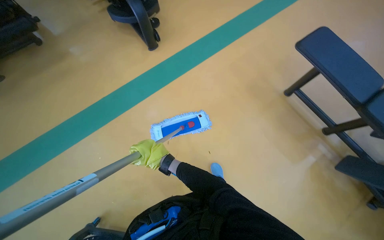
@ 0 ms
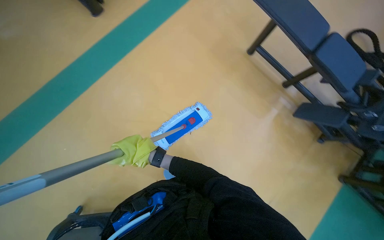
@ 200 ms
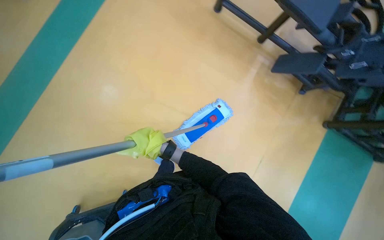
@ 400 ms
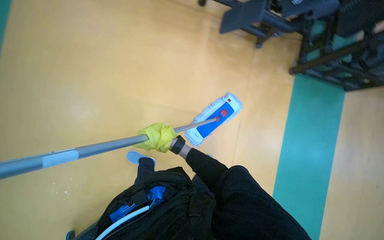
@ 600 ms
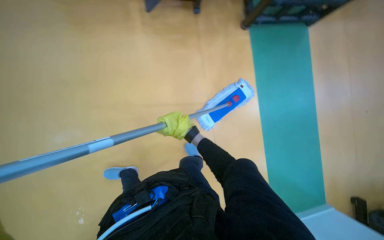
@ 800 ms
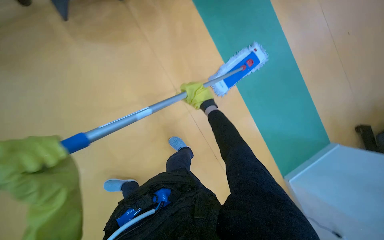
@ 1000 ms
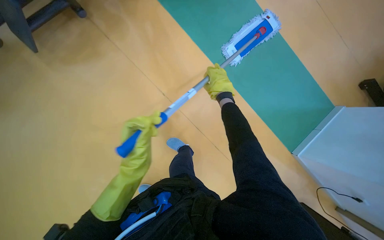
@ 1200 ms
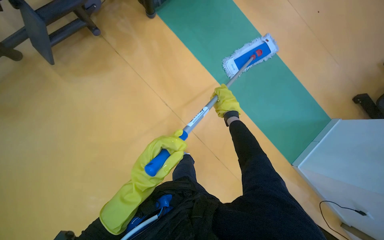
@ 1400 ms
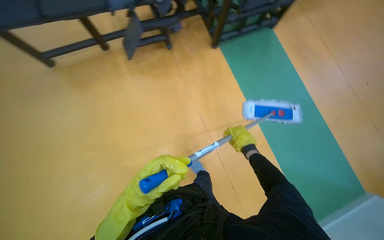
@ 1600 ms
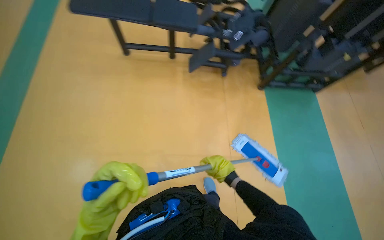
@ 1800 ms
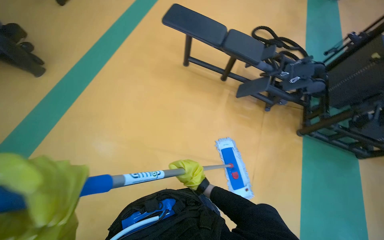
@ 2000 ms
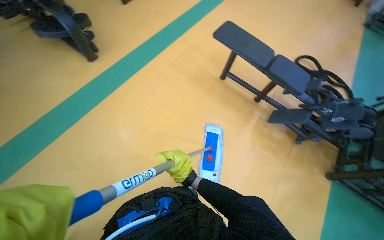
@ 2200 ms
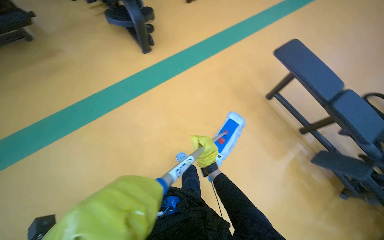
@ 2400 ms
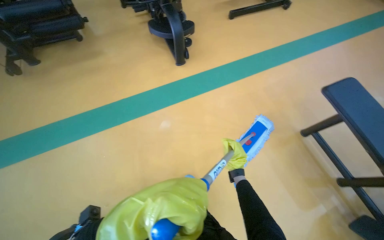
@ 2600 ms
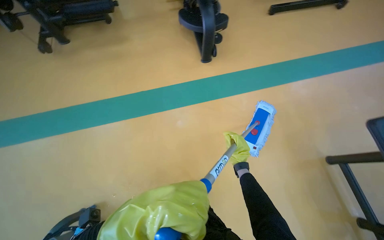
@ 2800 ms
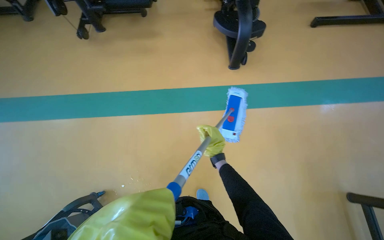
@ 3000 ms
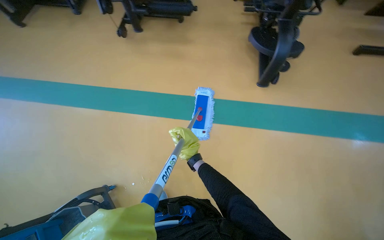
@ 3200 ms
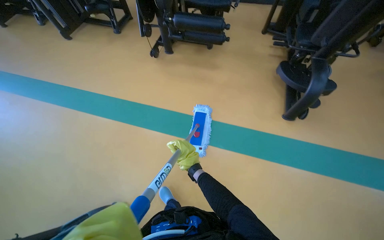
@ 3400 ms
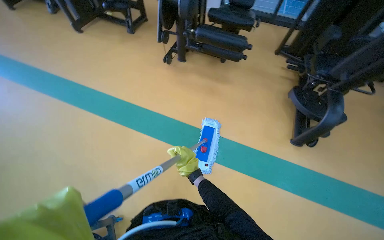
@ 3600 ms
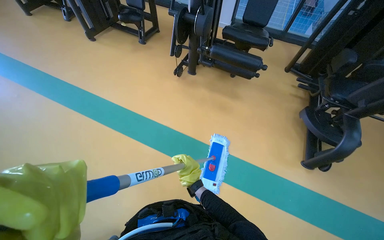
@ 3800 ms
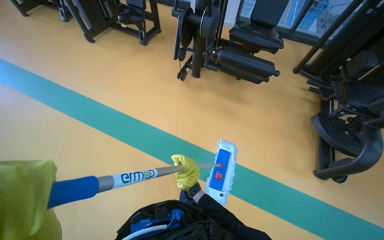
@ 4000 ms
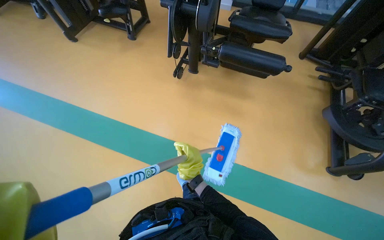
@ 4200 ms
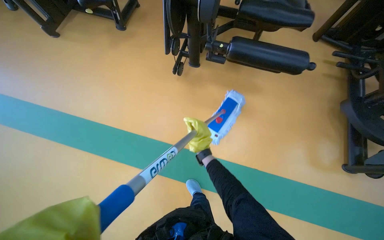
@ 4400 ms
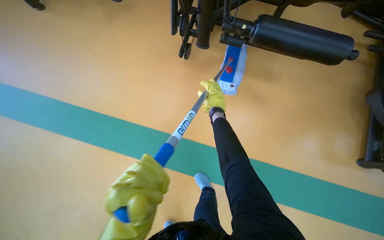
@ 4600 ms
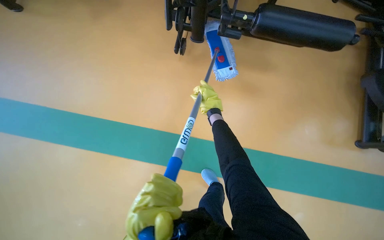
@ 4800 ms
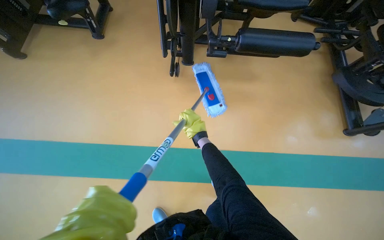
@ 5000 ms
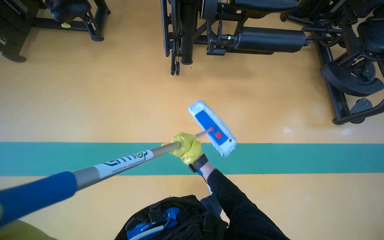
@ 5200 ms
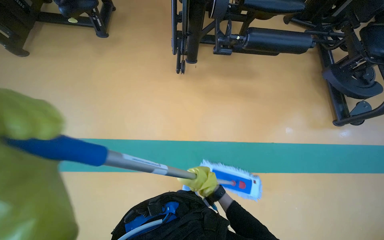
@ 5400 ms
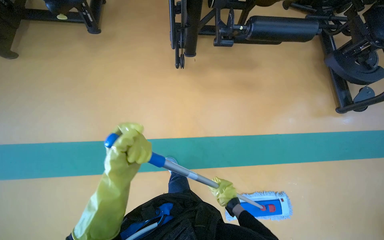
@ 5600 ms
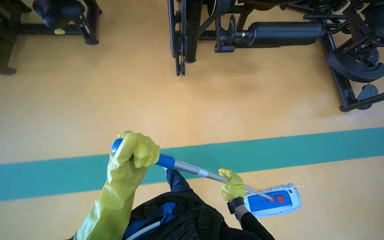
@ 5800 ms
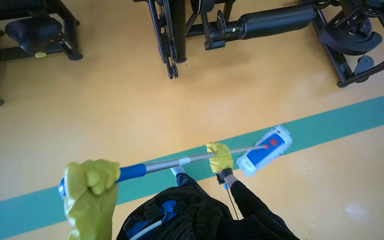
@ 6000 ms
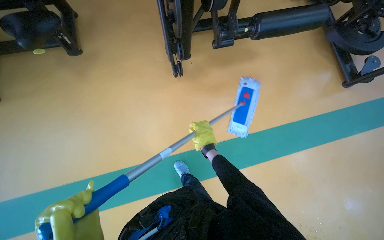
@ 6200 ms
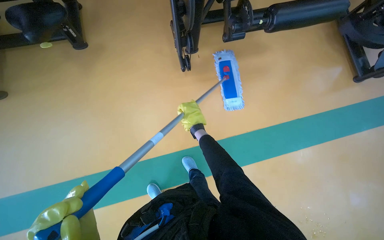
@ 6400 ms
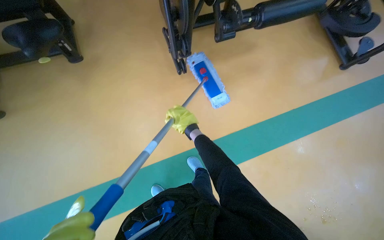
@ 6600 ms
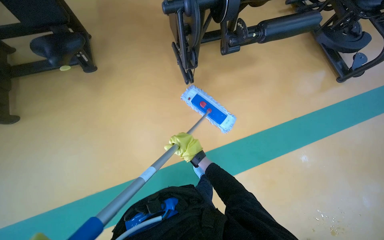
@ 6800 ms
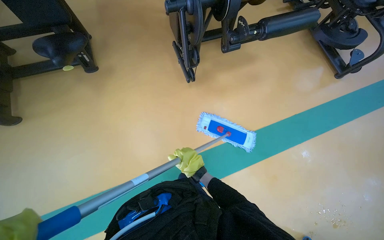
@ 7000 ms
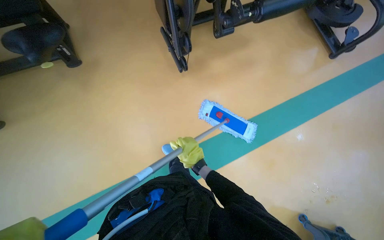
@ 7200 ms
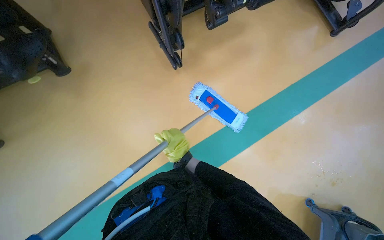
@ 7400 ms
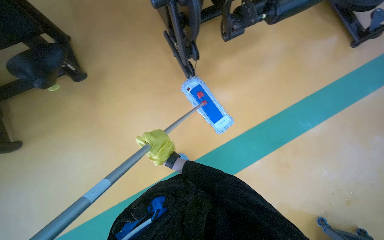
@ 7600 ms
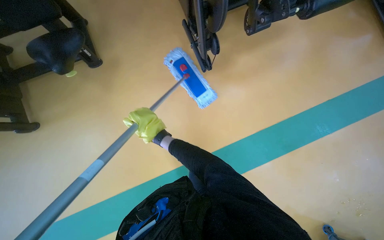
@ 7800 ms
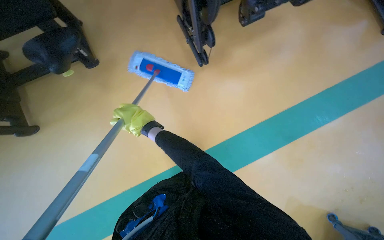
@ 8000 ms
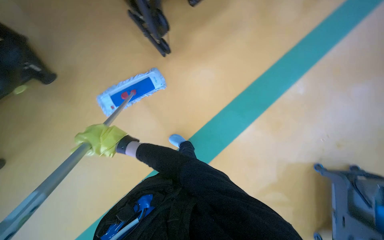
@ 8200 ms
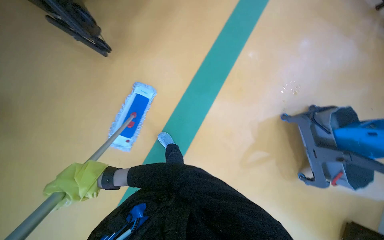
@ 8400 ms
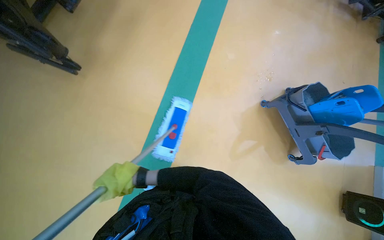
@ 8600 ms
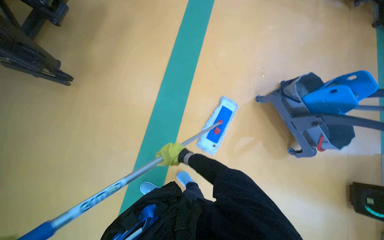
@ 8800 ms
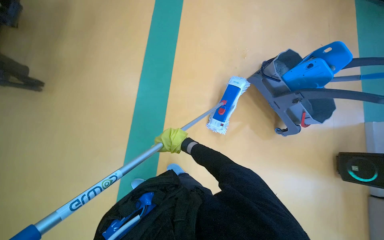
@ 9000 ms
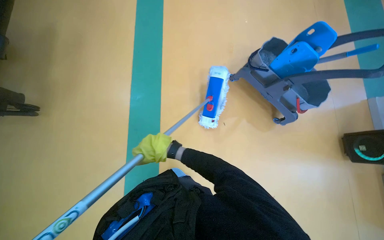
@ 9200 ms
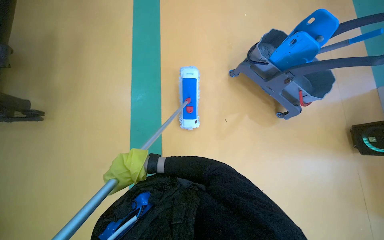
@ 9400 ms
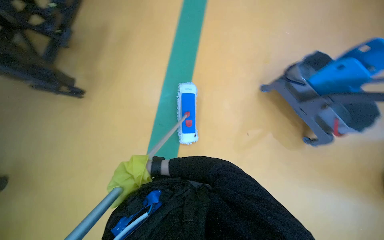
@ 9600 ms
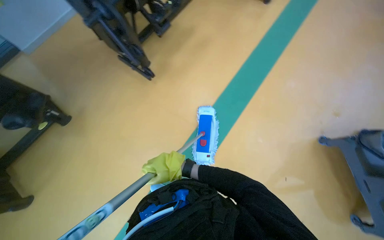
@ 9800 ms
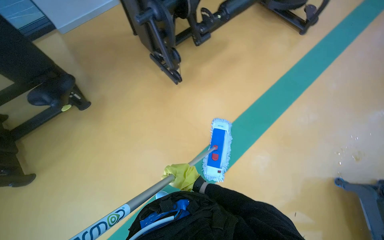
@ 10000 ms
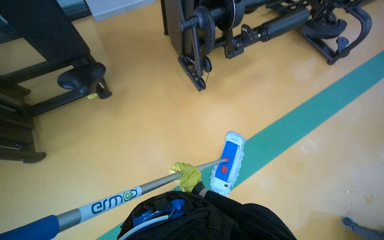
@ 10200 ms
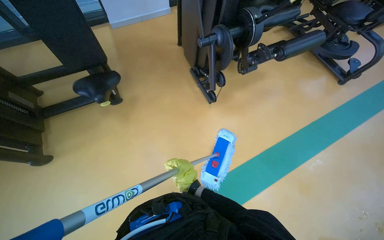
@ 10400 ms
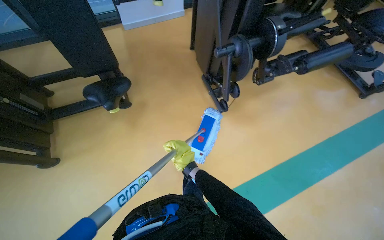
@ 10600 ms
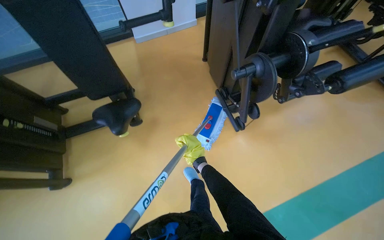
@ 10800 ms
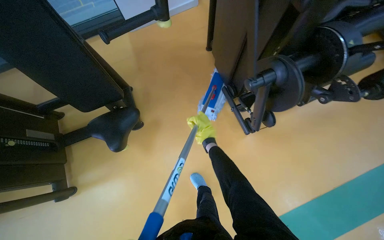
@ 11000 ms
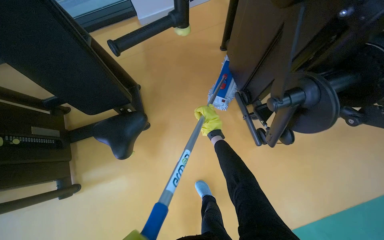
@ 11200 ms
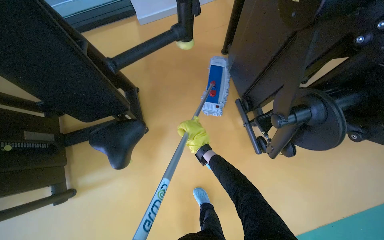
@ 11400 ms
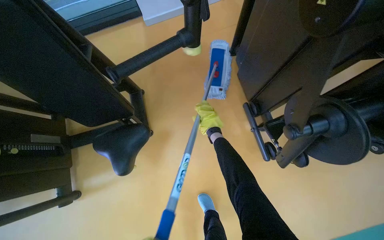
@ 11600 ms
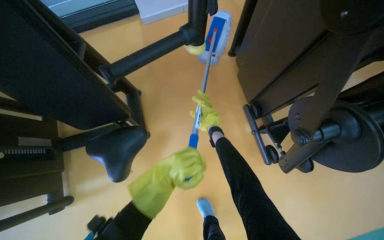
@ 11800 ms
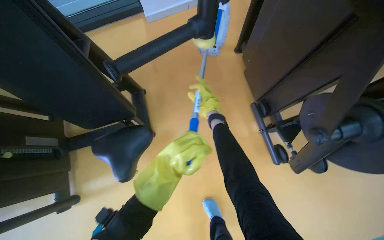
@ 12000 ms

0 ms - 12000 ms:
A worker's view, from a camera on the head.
Job: mopping floor.
The whole recording: Mopping gym floor. The worker mops the gym floor with a flat mop, moving around gym equipment.
1600 ms - 3000 ms: The wearer moves approximately 1 m. The wearer looks approximately 115 degrees further to the left. The camera pitches upward, by roughly 15 degrees.
3000 ms - 4400 ms: The head travels about 1 m.
4400 ms - 6000 ms: The wearer moves to the left, about 50 cm. The scene rotates counterclockwise by roughly 30 degrees.
6000 ms - 7600 ms: The right hand travels to the left by roughly 50 cm.
7600 ms - 9000 ms: Everything in view rotates approximately 40 degrees counterclockwise.
9000 ms - 10400 ms: The head turns to the left by approximately 40 degrees.
10400 ms - 12000 ms: The wearer moves roughly 80 cm.

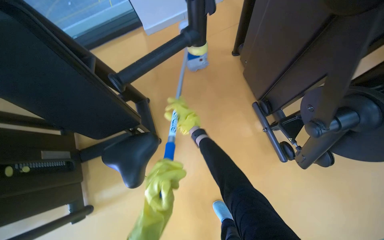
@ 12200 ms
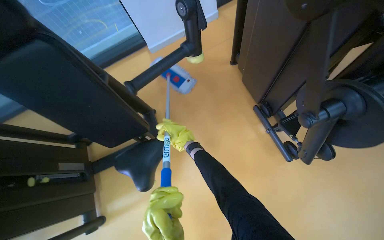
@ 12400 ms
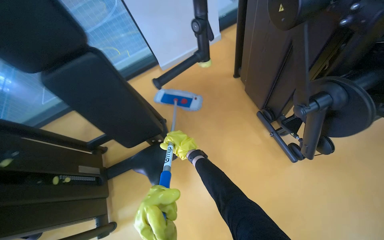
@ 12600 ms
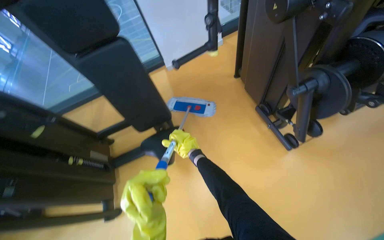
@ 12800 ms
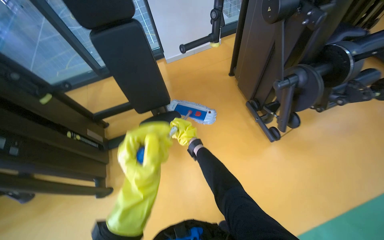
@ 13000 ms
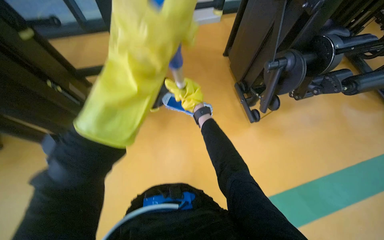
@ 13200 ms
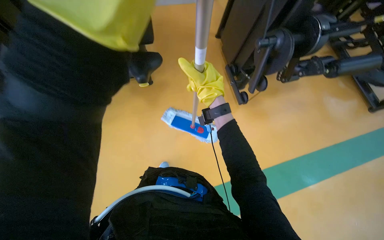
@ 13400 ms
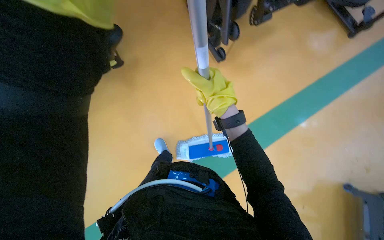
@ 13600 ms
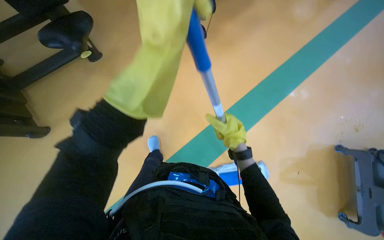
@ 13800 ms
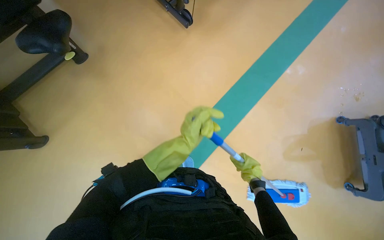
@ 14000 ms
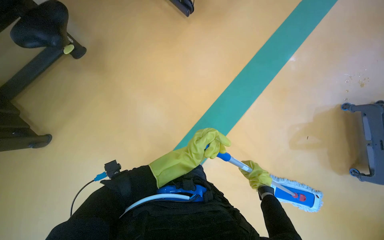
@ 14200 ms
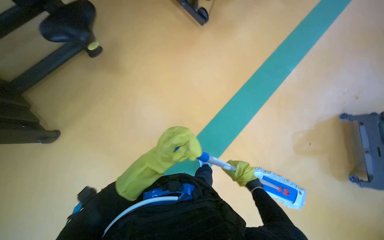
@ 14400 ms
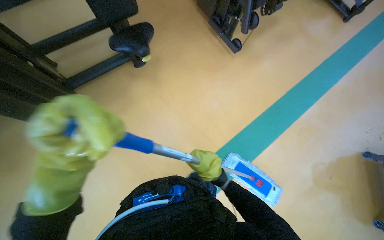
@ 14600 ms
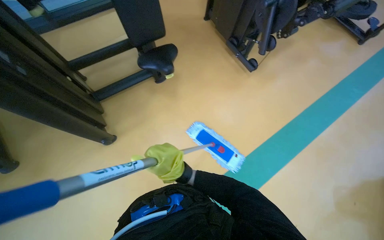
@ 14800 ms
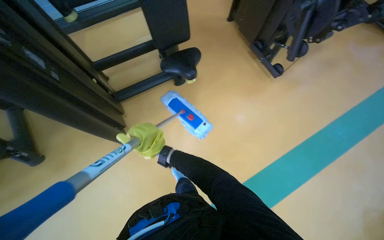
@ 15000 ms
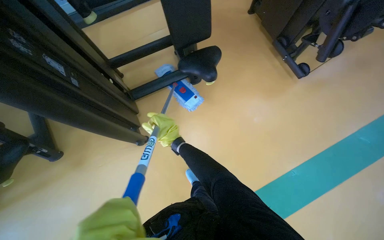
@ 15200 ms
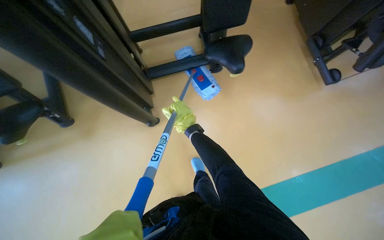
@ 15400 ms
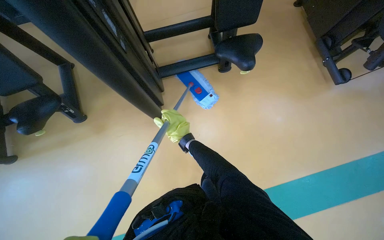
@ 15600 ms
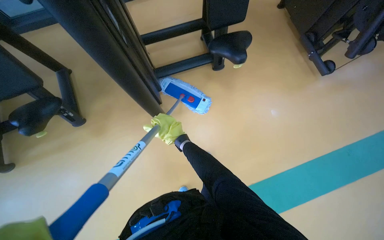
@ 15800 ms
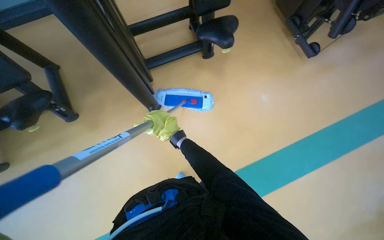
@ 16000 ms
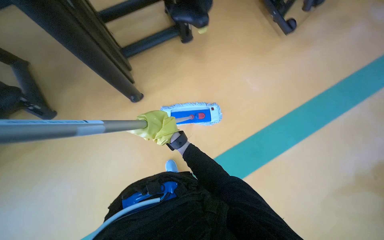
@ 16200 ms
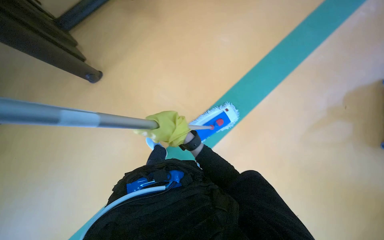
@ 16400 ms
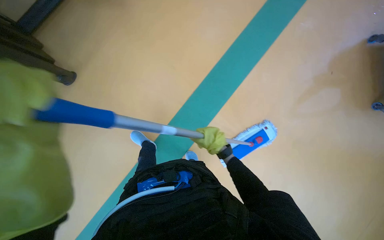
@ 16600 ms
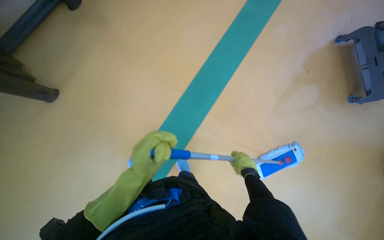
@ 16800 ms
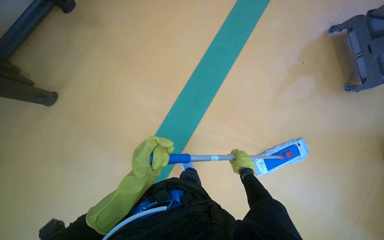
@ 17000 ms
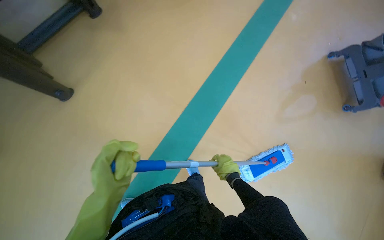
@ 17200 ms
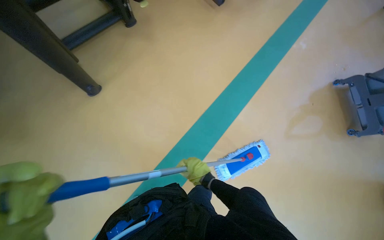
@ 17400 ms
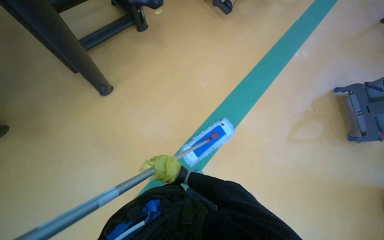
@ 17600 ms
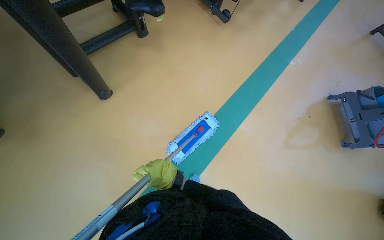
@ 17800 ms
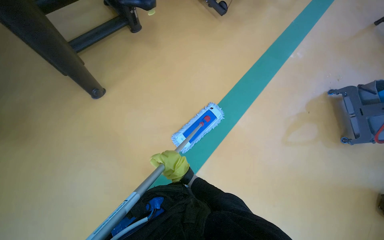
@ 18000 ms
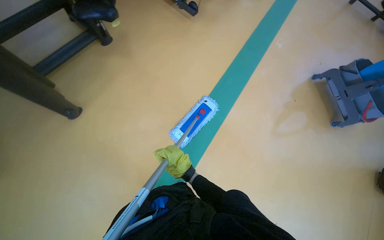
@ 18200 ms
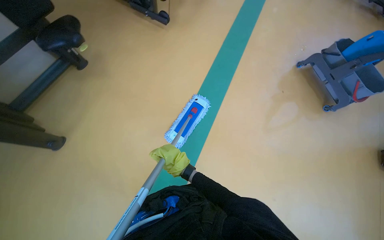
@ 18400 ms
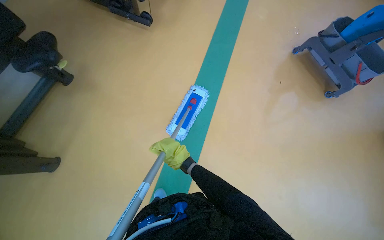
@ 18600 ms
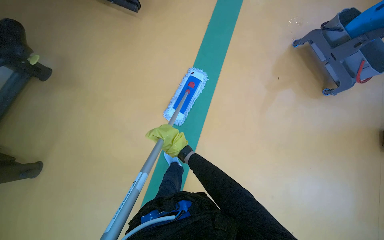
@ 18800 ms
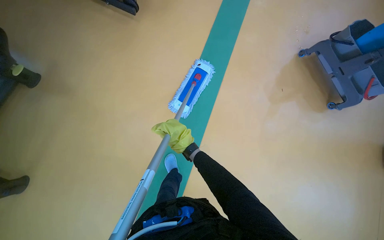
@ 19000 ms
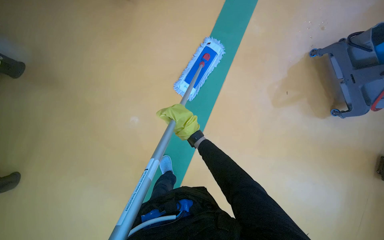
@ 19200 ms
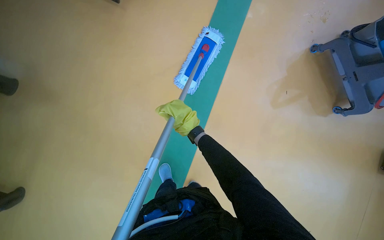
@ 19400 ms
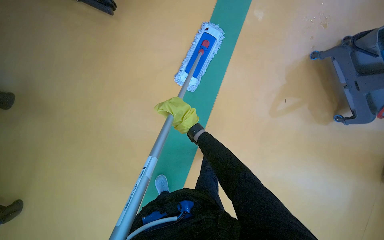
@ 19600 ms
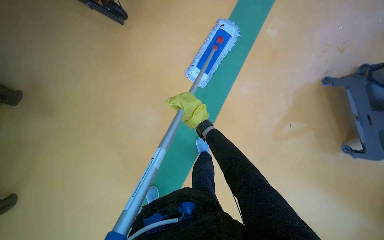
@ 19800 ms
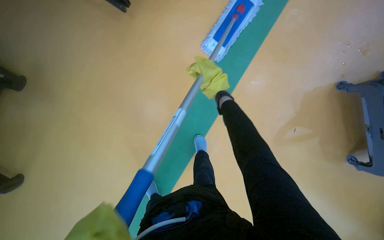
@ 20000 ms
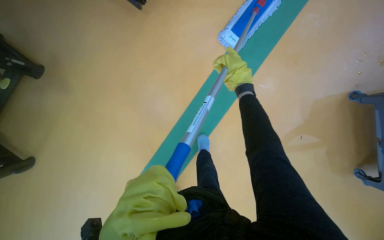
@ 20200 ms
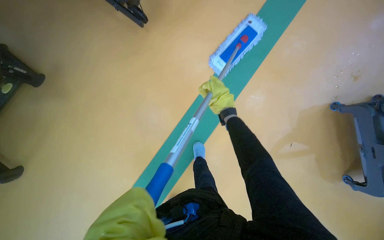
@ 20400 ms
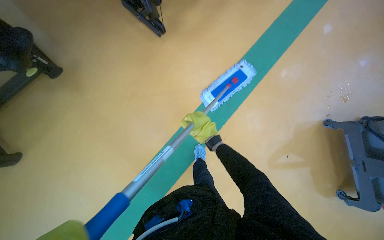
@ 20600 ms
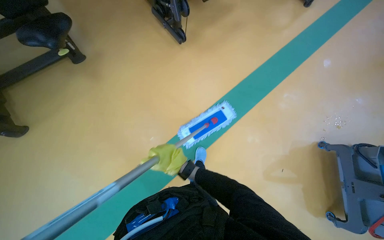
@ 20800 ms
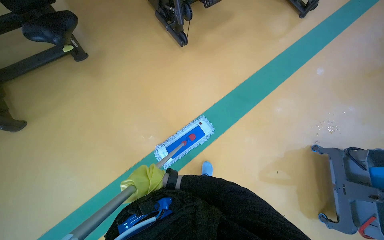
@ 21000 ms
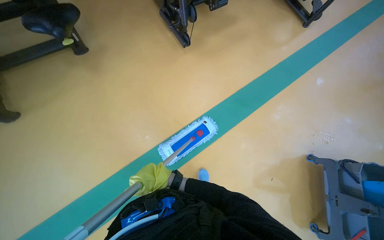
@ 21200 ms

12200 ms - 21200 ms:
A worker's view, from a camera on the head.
Job: mopping floor.
The whole recording: Mopping gym floor. The worker mops the gym floor with a flat mop, moving around gym equipment.
12200 ms - 13800 ms: The camera is carried approximately 80 cm.
13800 ms - 15200 ms: The wearer moves to the left, about 50 cm.
18200 ms - 19800 ms: The camera is carried roughly 80 cm.
19800 ms - 21200 ms: Everything in view rotates roughly 25 degrees clockwise. The right hand goes some 35 cm down the picture and to the left.
